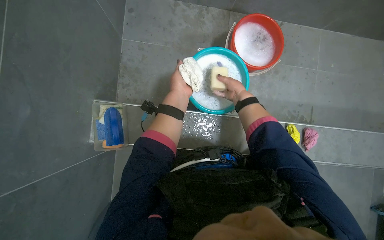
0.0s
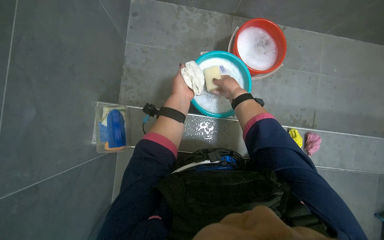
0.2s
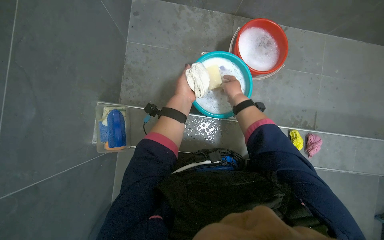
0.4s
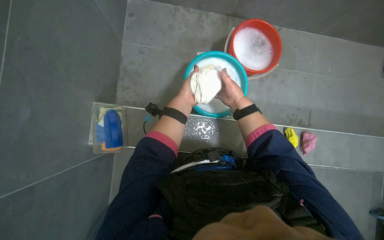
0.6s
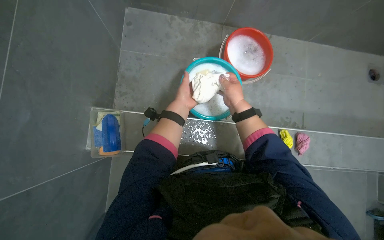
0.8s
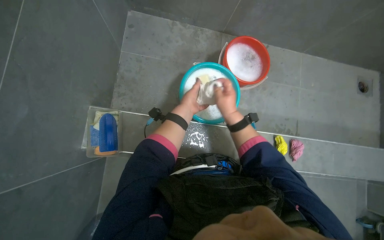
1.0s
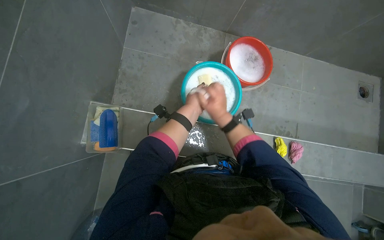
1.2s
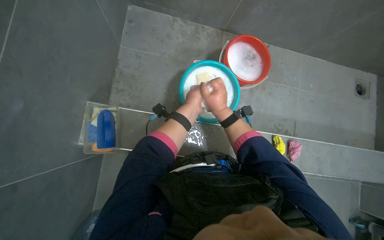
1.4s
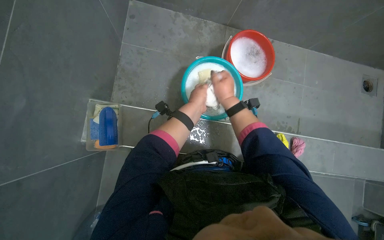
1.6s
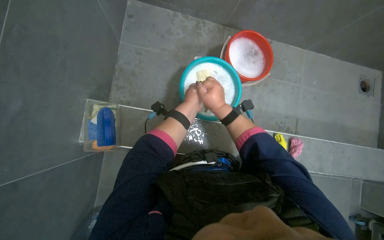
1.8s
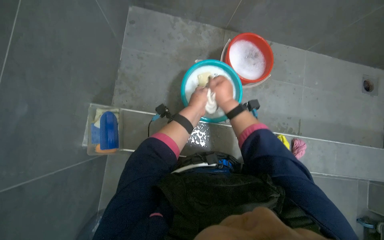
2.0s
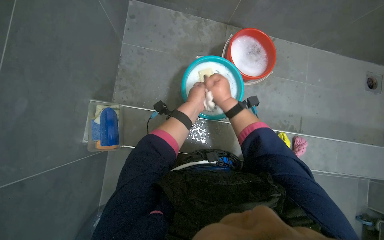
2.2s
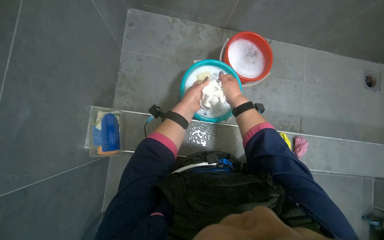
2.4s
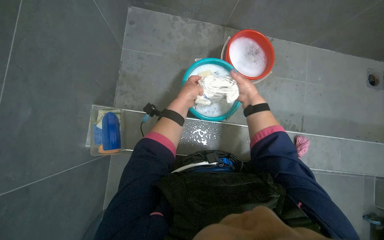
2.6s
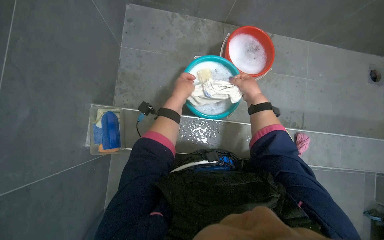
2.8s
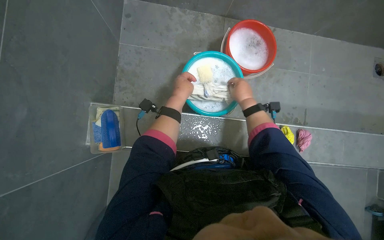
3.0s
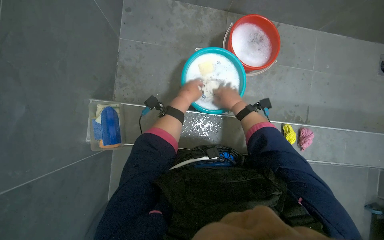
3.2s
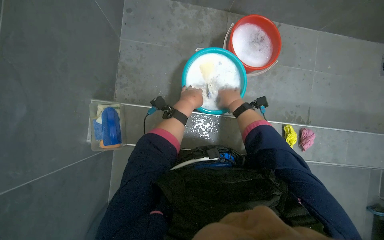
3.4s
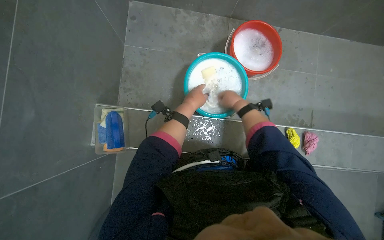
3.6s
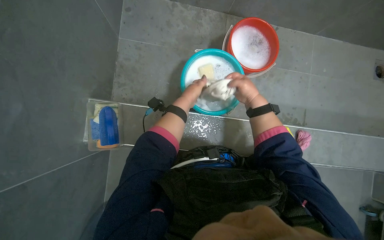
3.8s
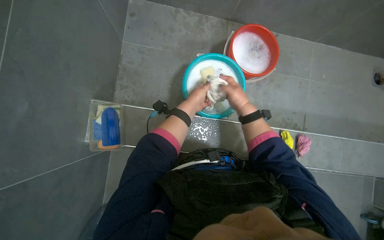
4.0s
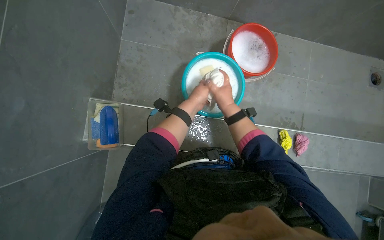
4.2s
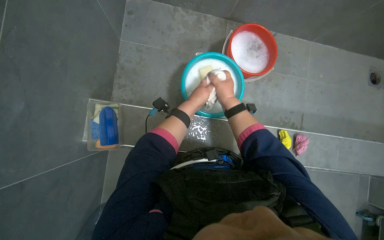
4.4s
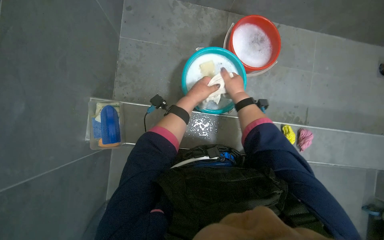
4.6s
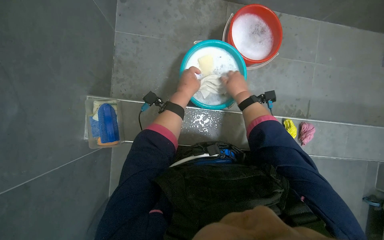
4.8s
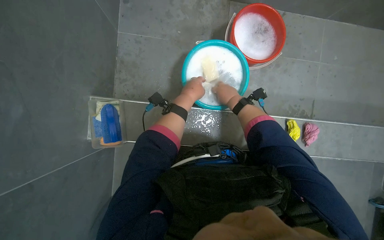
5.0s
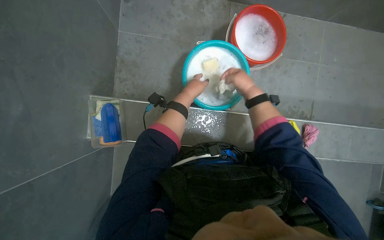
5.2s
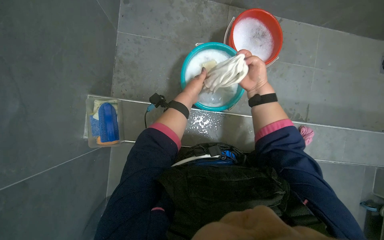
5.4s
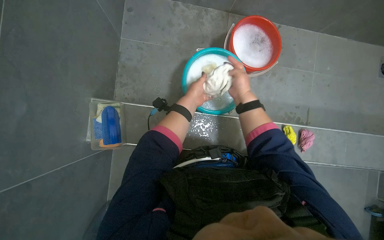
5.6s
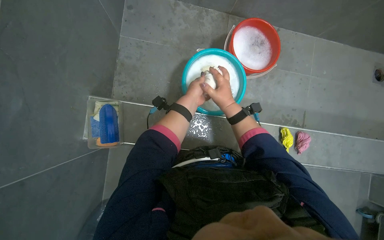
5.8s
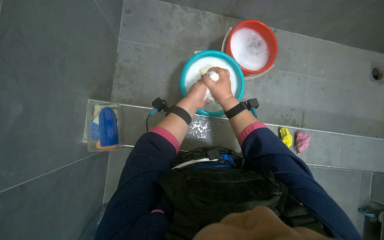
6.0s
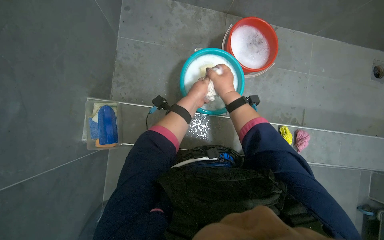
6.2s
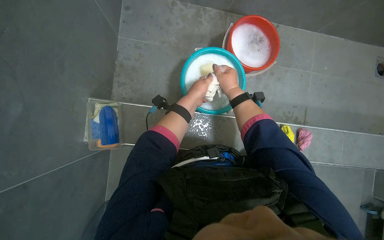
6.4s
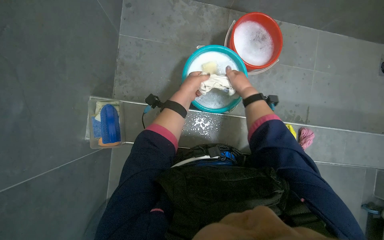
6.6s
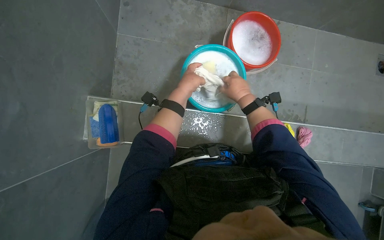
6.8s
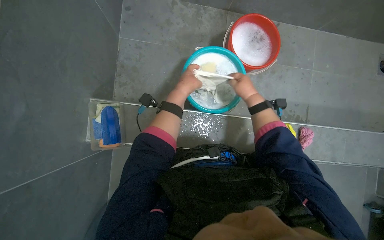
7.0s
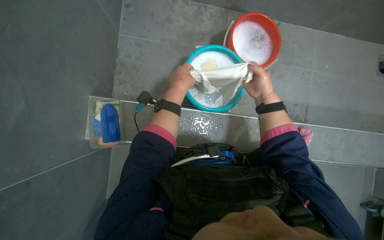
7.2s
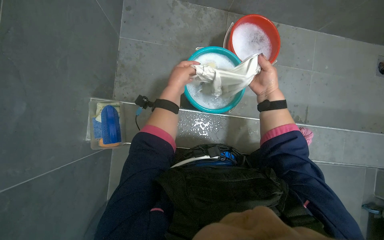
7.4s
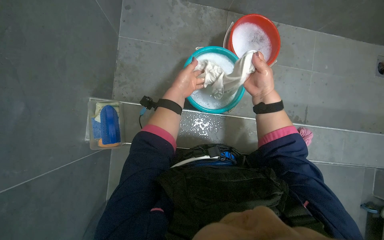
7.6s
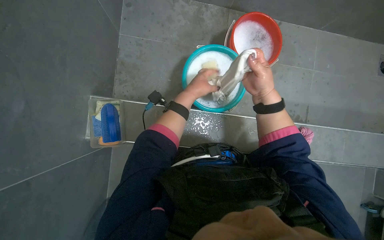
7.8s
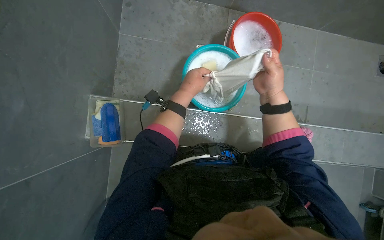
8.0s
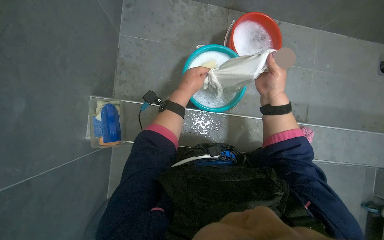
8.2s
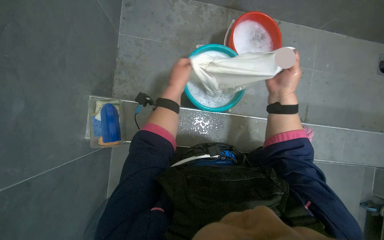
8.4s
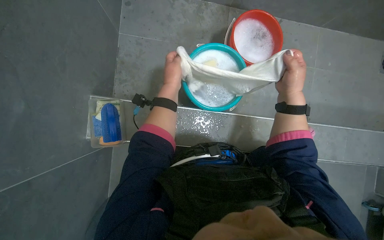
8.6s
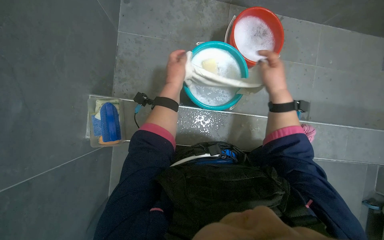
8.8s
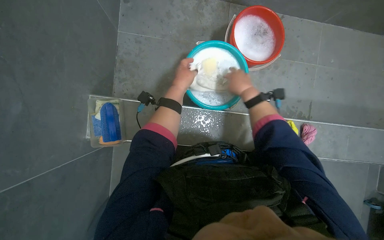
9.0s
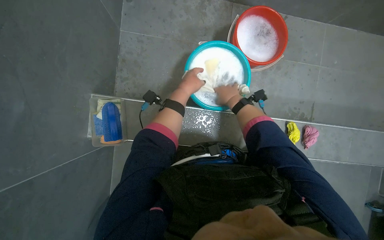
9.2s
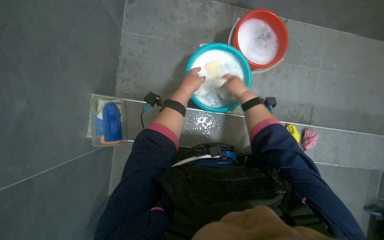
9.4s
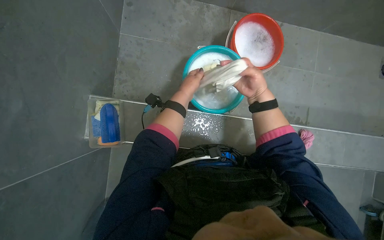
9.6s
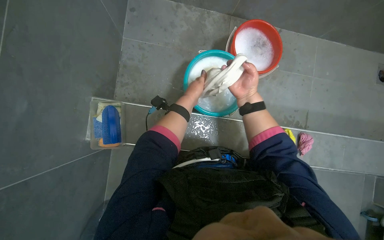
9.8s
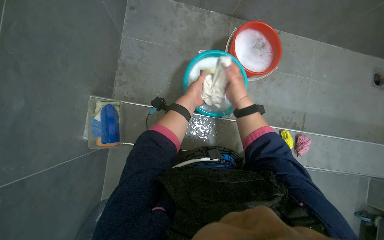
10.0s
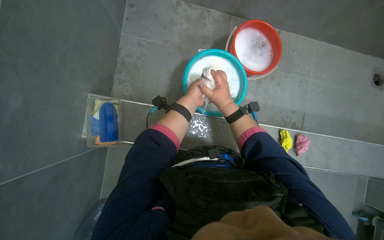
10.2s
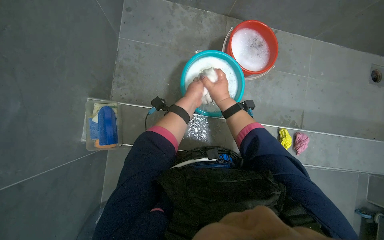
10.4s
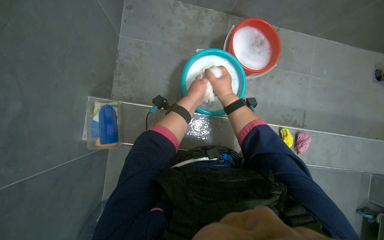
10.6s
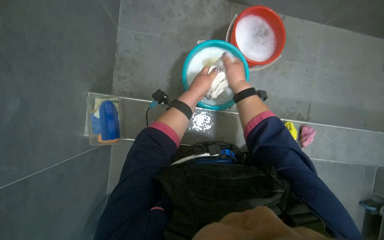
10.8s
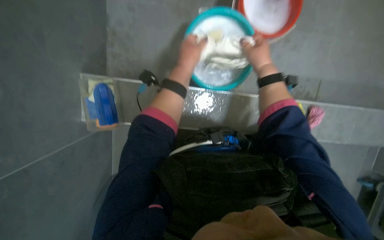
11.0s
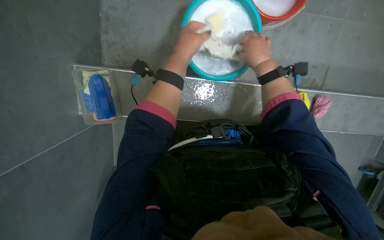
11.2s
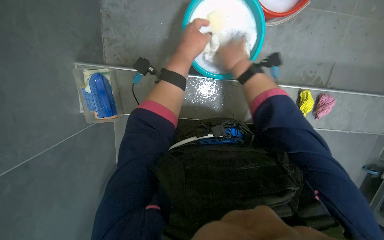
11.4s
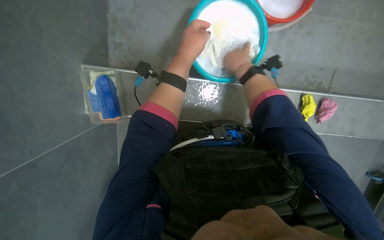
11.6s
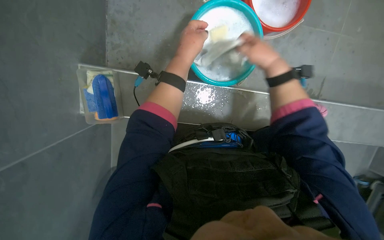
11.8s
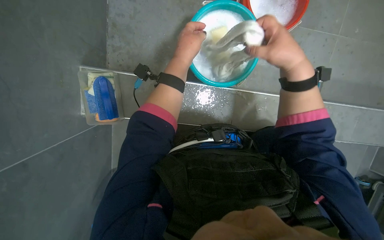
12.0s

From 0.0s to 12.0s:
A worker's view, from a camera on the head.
Job: preparing cleaning supplies.
The whole recording: Washing cloth in bucket. The worker washes a cloth in a bucket, rubbing soap on it to clean it.
From 0.0s to 1.6s: The right hand moves nearer to the camera and to the left, approximately 15 cm.
From 1.6s to 3.0s: The right hand travels to the right and farther from the camera by some 15 cm.
From 3.0s to 4.4s: The hands make small movements and keep their place.
From 4.4s to 6.0s: The hands are busy where they are.
From 6.0s to 7.6s: The right hand heads to the right, covering roughly 10 cm.
From 7.6s to 9.0s: The hands work in one place, with small movements.
From 9.0s to 10.4s: The right hand moves left and right over roughly 10 cm, changing direction 2 times.
From 10.4s to 12.0s: The camera pitches downward, by roughly 15 degrees. The right hand heads to the right and nearer to the camera, covering approximately 15 cm.

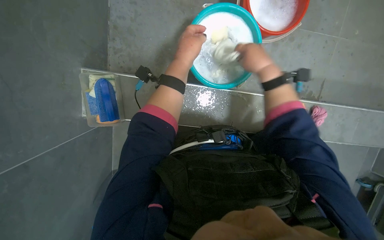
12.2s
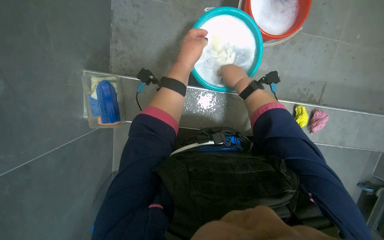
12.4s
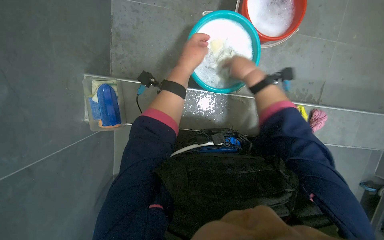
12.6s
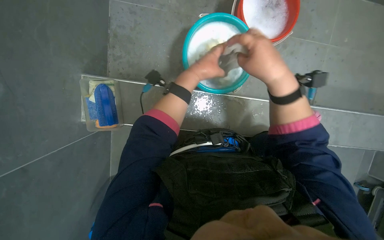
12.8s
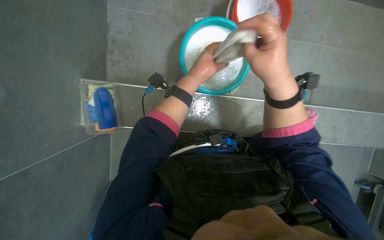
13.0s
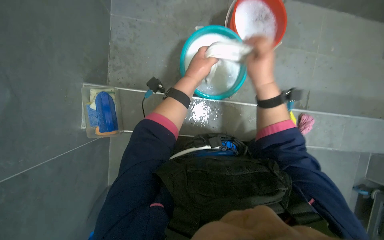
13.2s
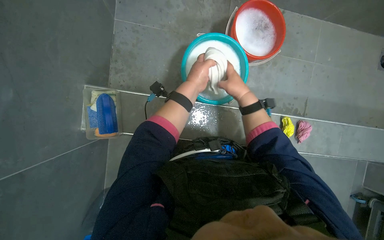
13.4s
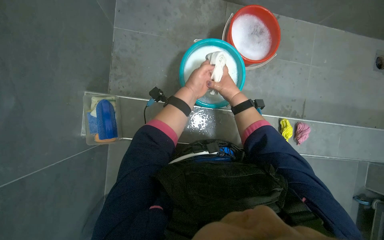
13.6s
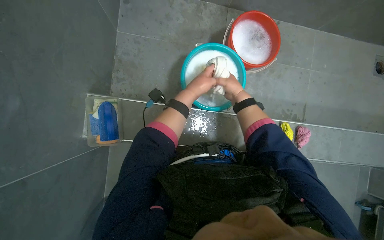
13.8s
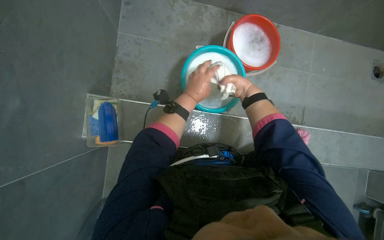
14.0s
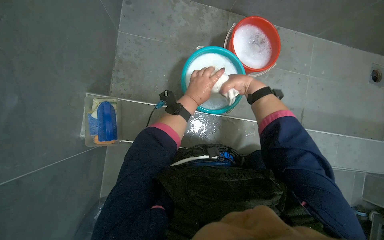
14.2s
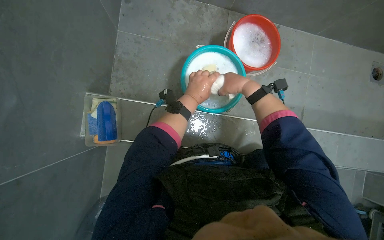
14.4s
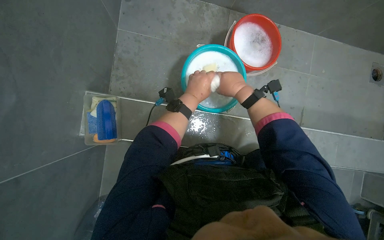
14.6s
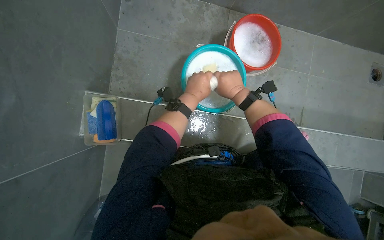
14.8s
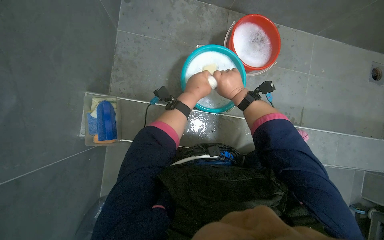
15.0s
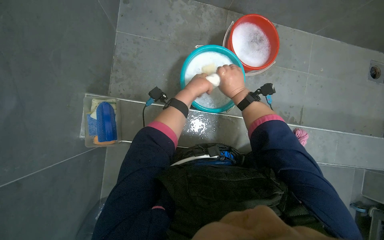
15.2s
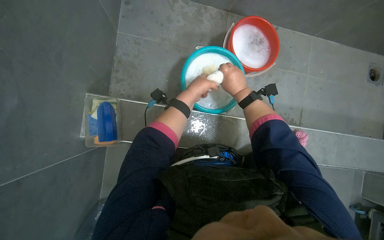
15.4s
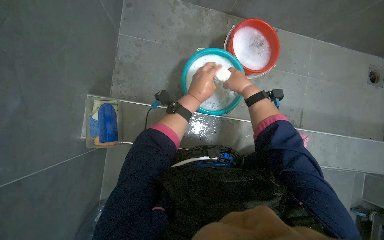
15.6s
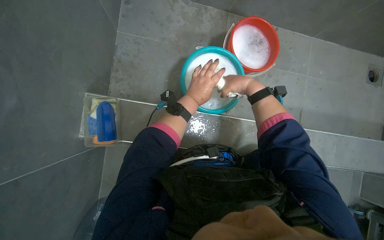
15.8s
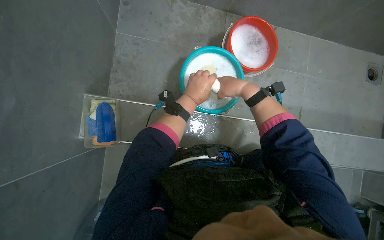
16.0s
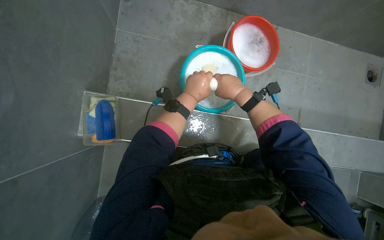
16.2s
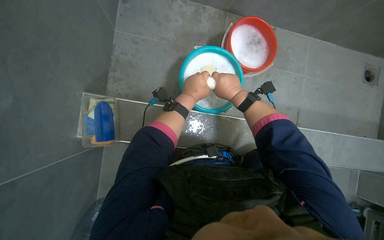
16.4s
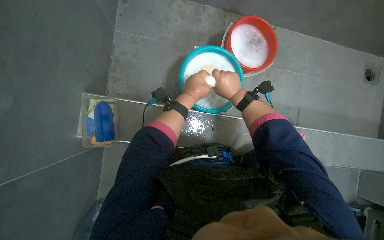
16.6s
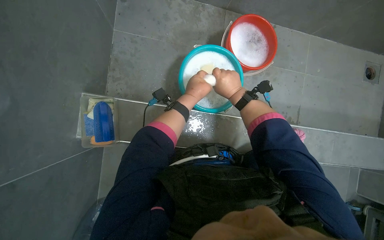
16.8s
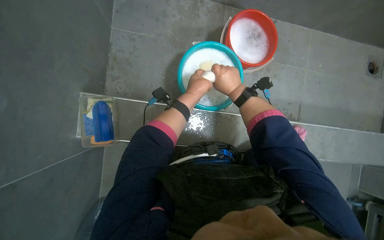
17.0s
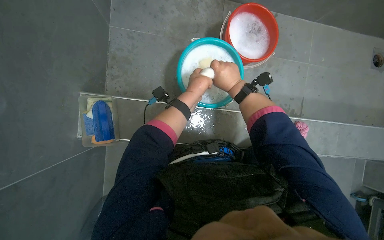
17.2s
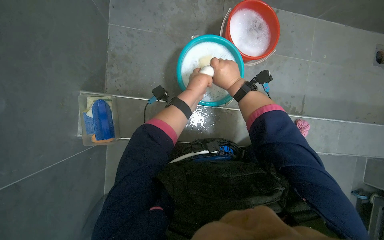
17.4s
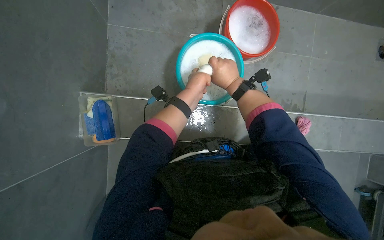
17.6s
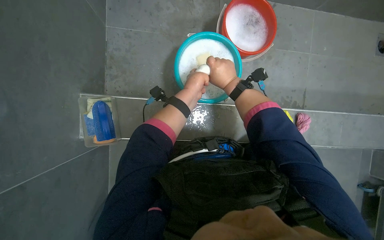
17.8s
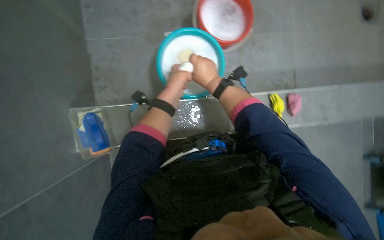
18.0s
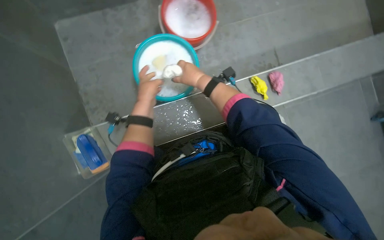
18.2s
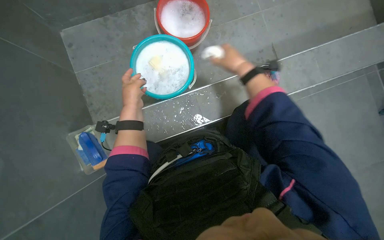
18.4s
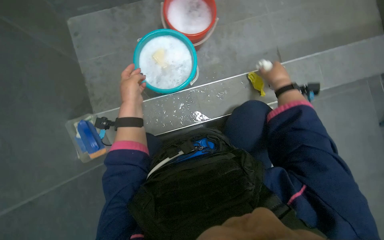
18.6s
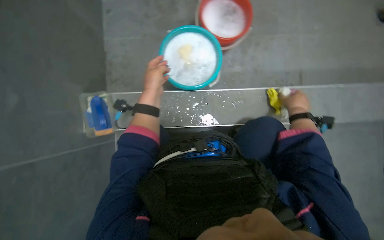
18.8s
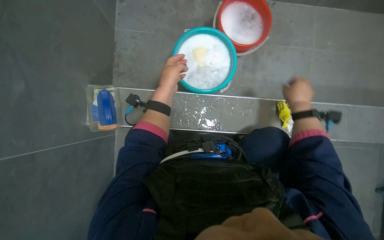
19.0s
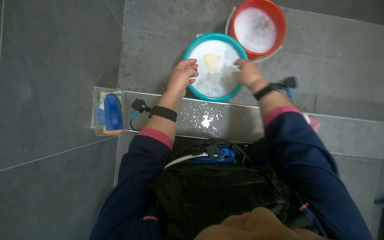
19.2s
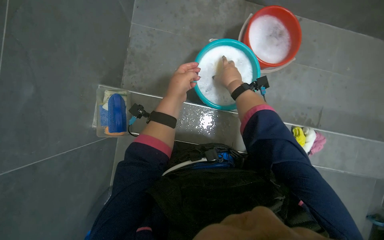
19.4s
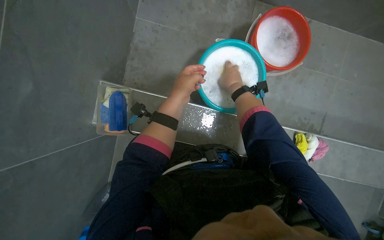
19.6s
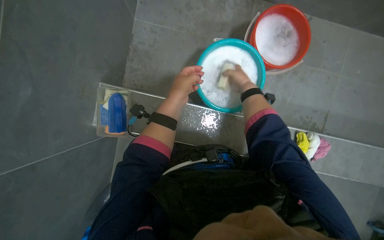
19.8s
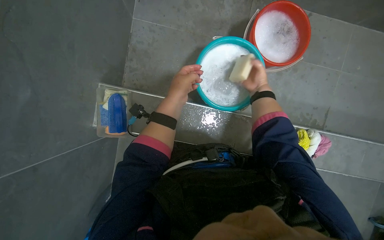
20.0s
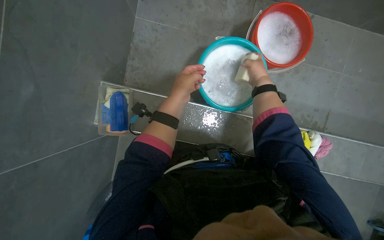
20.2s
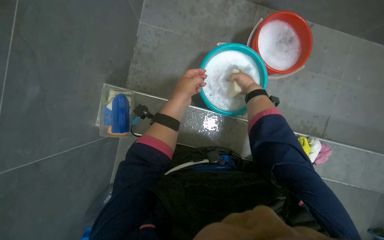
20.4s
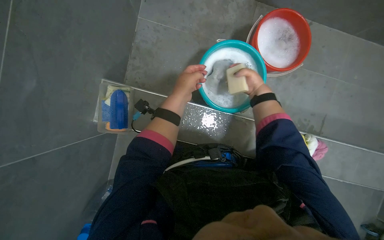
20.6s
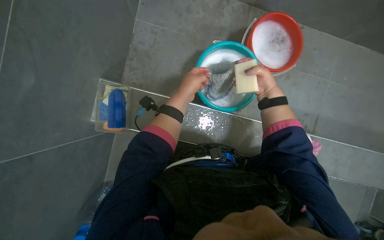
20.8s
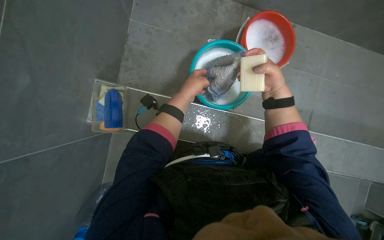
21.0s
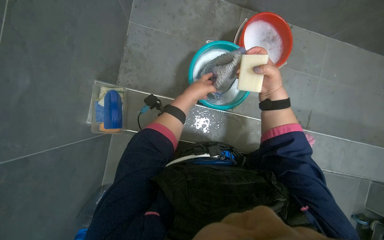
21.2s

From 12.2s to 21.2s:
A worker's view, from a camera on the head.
Job: preparing cleaning supplies.
The whole recording: Washing cloth in bucket. The worker washes a cloth in a bucket, rubbing soap on it to clean it.
From 13.8s to 15.2s: The right hand moves some 15 cm nearer to the camera and comes back.
From 18.2s to 19.8s: Everything in view rotates some 30 degrees clockwise.
From 19.8s to 21.2s: The right hand moves nearer to the camera, about 15 cm.
